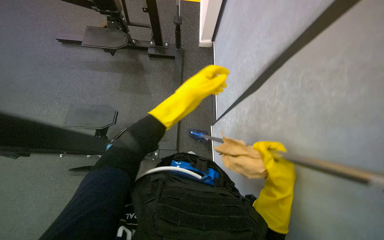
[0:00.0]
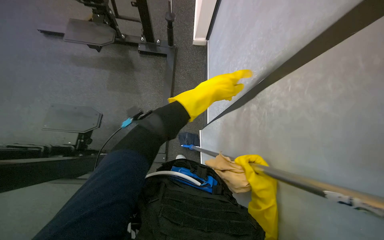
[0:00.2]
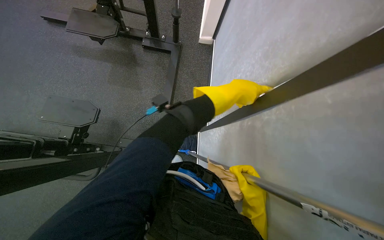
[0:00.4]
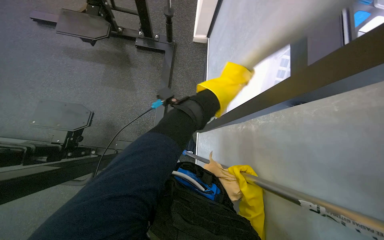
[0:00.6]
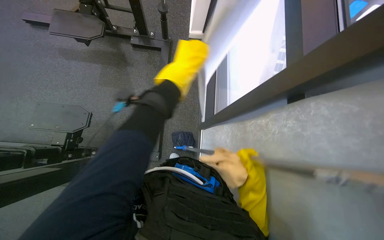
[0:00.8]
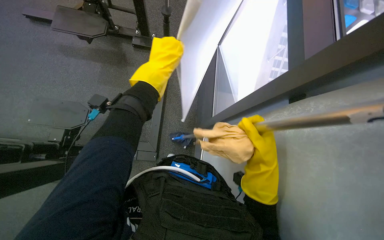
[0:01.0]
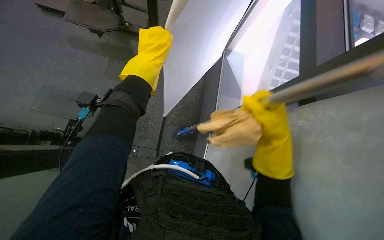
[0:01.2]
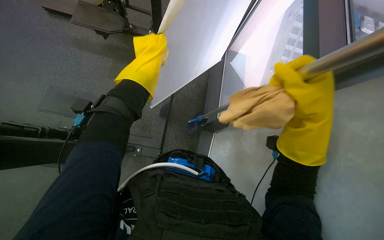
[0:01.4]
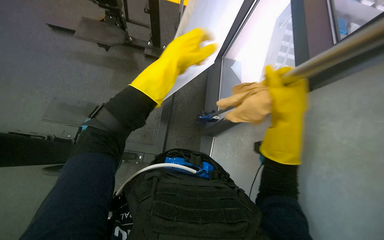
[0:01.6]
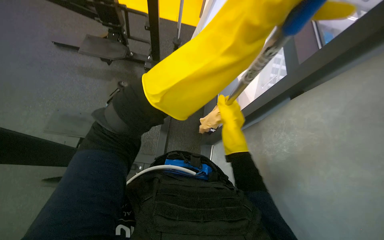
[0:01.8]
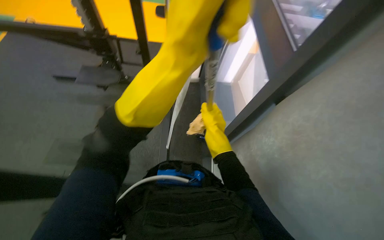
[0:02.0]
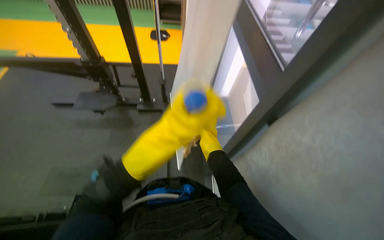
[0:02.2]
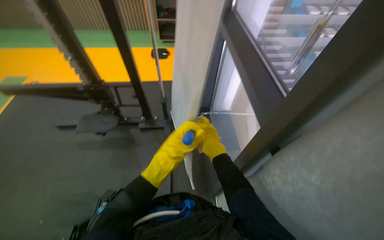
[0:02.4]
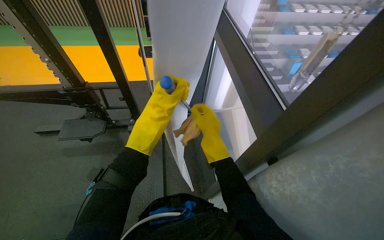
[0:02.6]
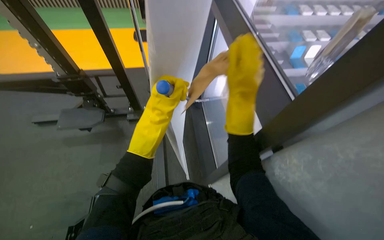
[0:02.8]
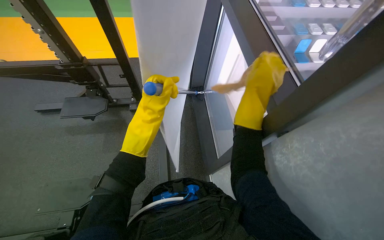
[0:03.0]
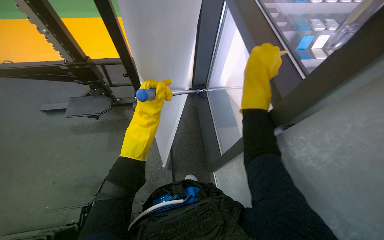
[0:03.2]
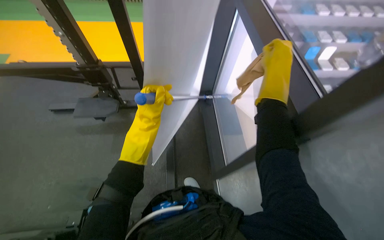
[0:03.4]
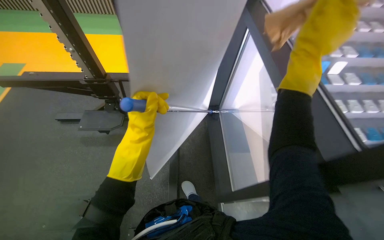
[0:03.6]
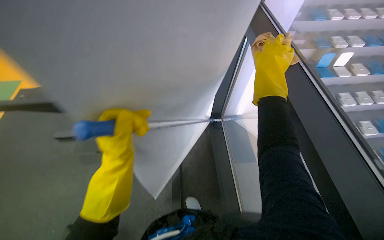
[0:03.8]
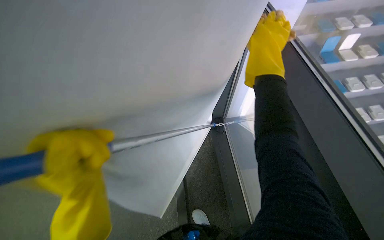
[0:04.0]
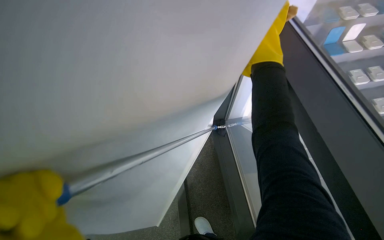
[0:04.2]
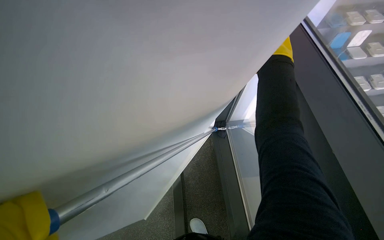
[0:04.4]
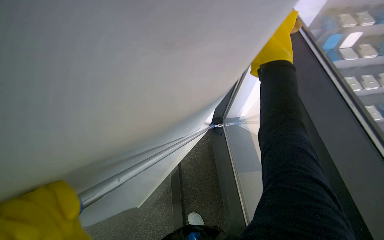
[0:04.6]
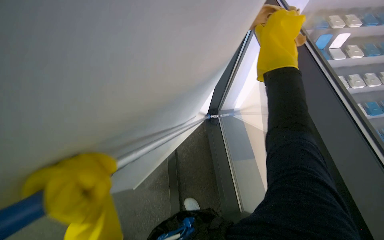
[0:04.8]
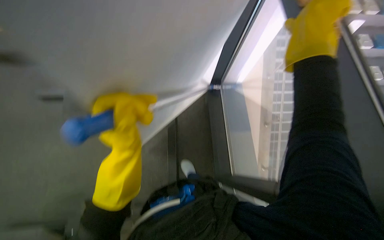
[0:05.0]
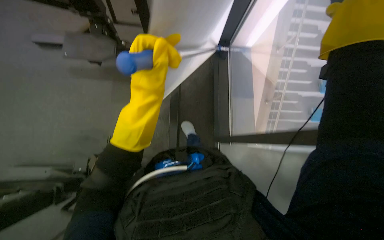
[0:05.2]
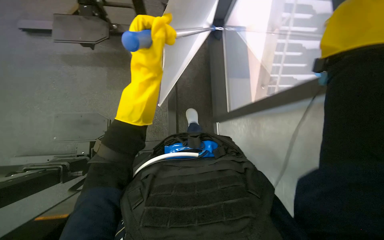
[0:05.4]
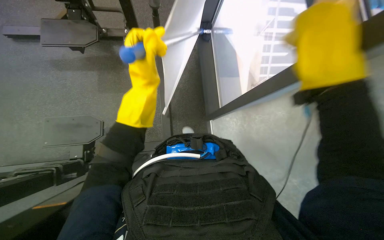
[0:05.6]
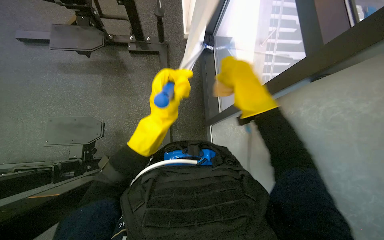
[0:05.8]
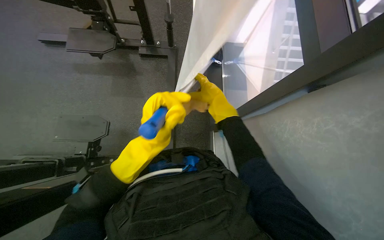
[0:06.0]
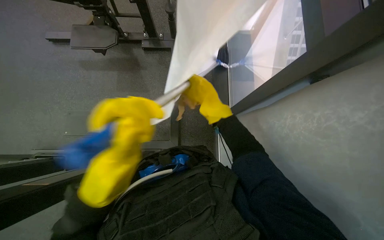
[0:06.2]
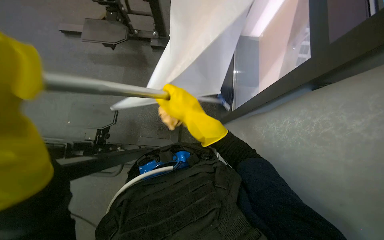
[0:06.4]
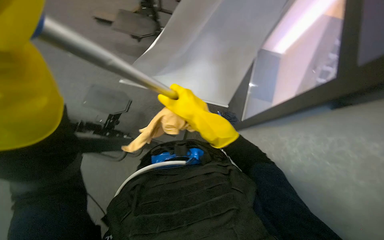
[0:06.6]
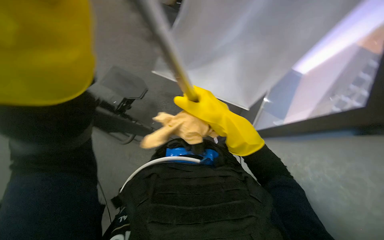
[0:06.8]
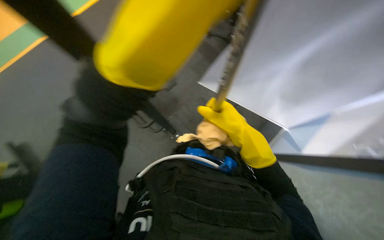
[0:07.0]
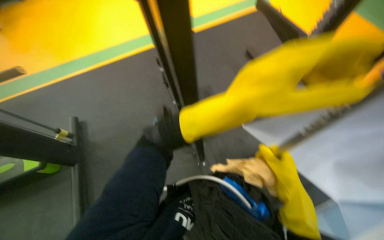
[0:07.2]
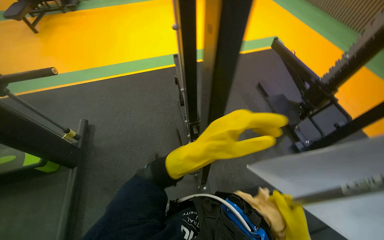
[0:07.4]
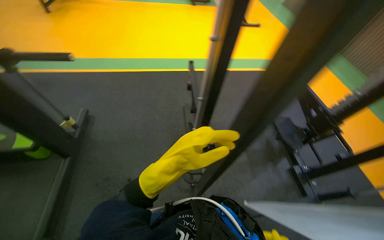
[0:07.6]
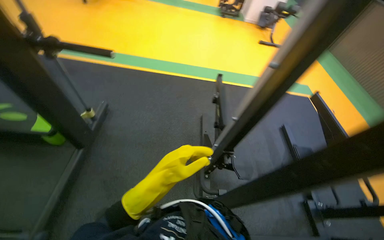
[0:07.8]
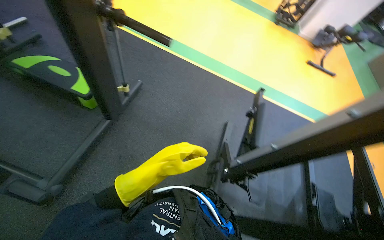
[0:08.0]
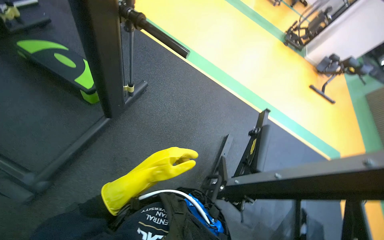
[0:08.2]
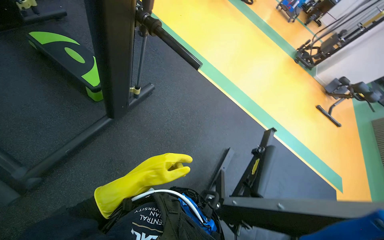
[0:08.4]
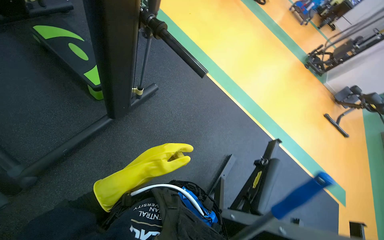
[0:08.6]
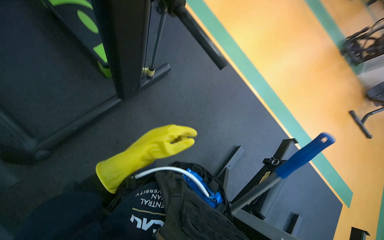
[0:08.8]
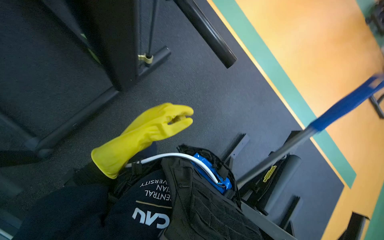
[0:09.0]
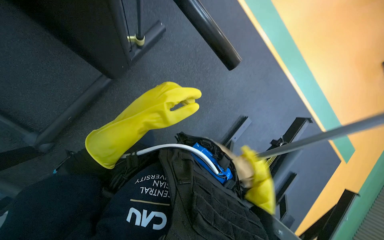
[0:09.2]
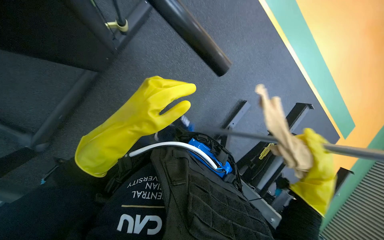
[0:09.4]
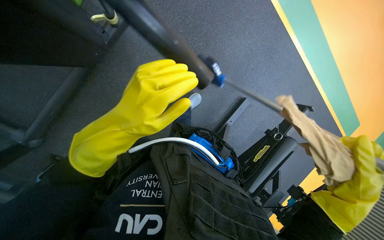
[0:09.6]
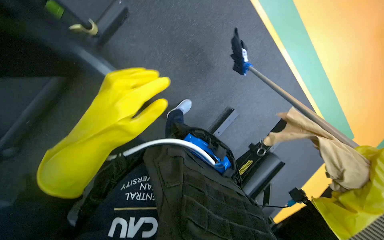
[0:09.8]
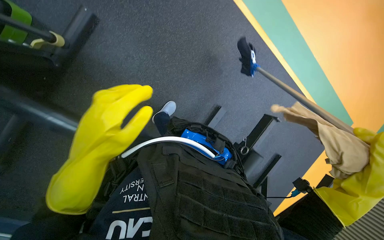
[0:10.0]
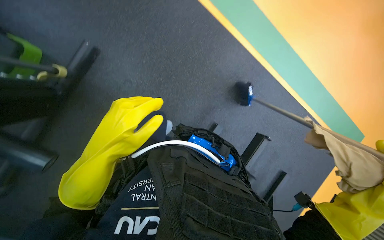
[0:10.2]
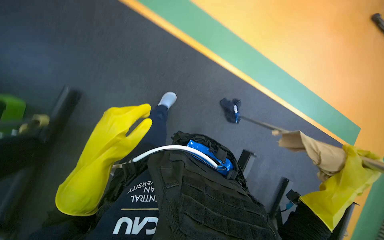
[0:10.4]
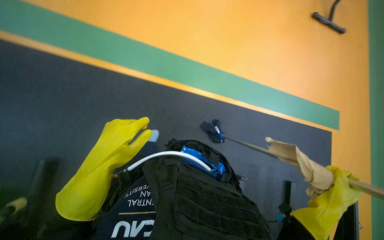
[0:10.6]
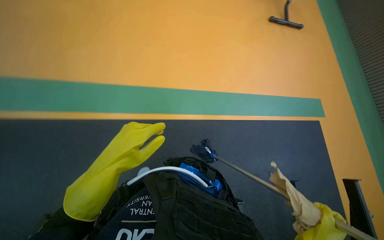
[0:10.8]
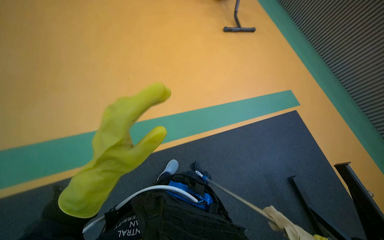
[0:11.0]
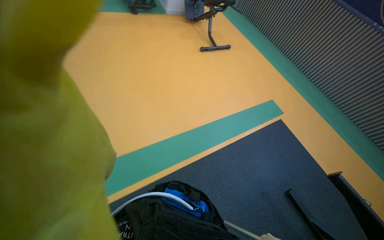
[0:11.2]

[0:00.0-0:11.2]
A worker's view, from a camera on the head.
Job: cleaning windows.
The whole recording: Cleaning gym walls and windows. The worker cleans the walls and windows in the gym using a long-handled tool and a cloth.
0:00.0 to 0:01.6: The right hand heads up the picture and nearer to the camera, covering about 35 cm.
0:01.6 to 0:03.2: The view tilts approximately 15 degrees upward.
0:03.2 to 0:04.8: The right hand goes about 15 cm up the picture.
0:04.8 to 0:06.4: The camera pitches downward, by approximately 20 degrees.
0:06.4 to 0:08.0: The camera is carried roughly 70 cm. The wearer looks approximately 105 degrees further to the left. The wearer looks about 25 degrees further upward.
0:08.0 to 0:09.6: The camera travels about 60 cm. The view tips downward by some 30 degrees.
0:09.6 to 0:11.2: The view tilts approximately 30 degrees upward. Everything in view rotates some 25 degrees counterclockwise.

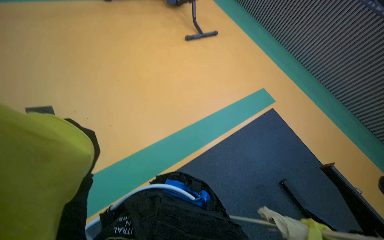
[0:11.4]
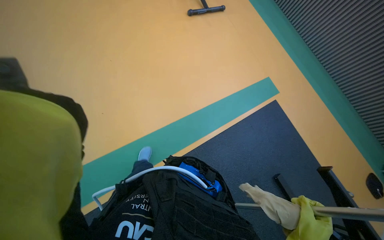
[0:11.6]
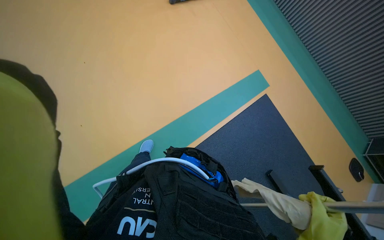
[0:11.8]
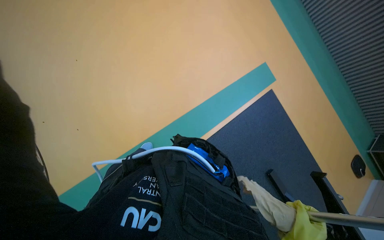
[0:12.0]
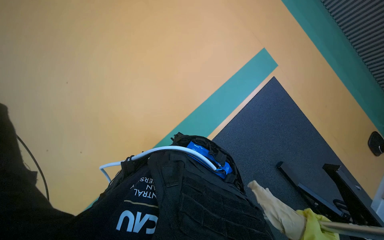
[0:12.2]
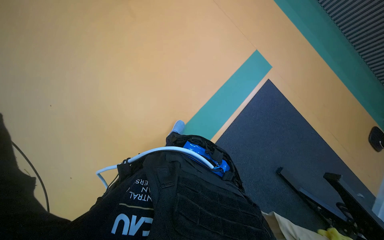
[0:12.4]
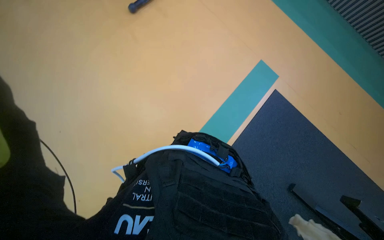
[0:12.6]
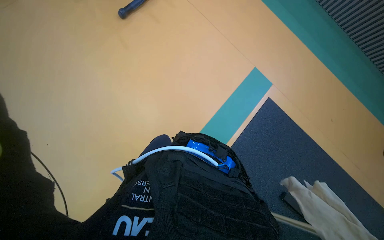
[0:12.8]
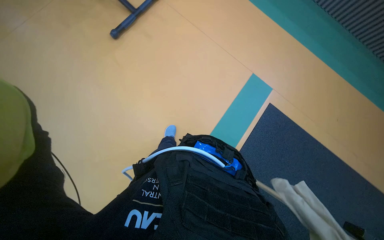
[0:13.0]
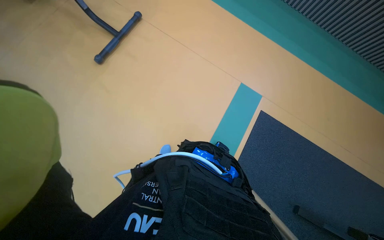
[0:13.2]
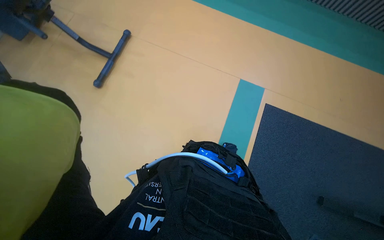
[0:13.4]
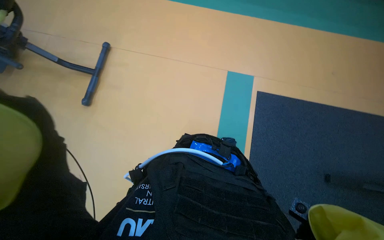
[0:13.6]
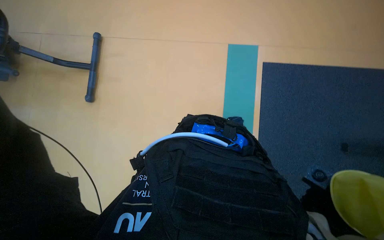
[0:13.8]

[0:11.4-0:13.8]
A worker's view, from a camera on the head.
Job: cleaning windows.
The whole recording: Cleaning gym walls and windows. The worker cleans the walls and windows in the gym using a long-handled tool and a cloth.
0:12.6 to 0:13.8: Everything in view rotates some 30 degrees counterclockwise.

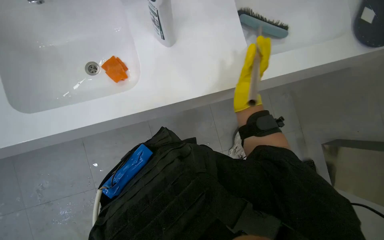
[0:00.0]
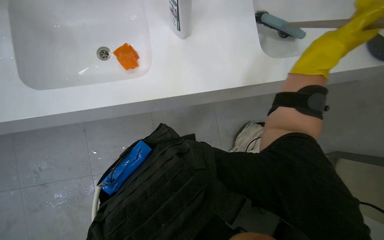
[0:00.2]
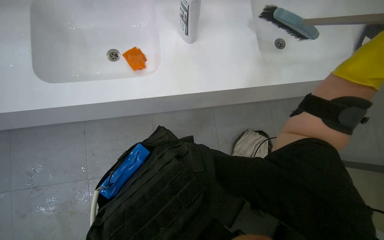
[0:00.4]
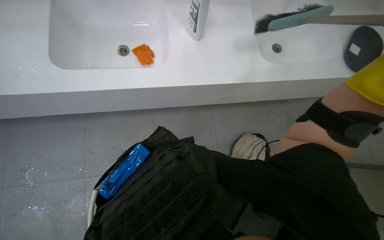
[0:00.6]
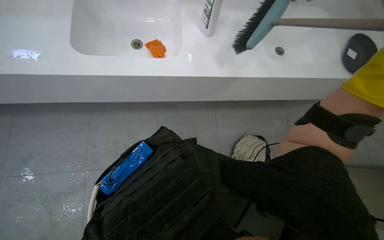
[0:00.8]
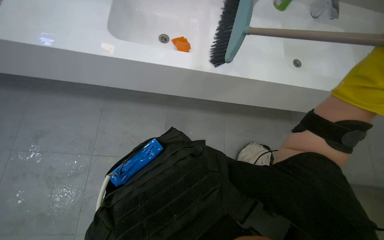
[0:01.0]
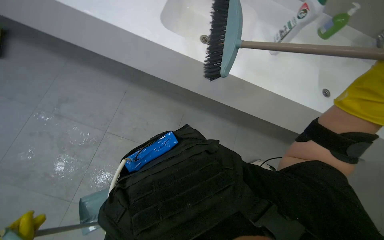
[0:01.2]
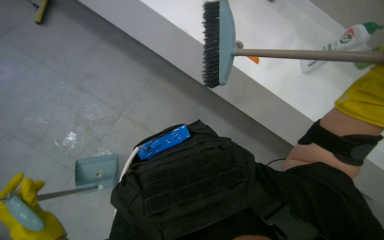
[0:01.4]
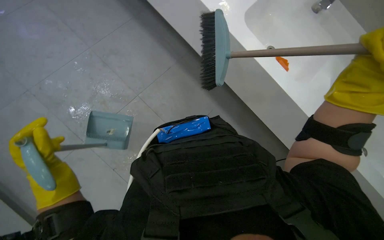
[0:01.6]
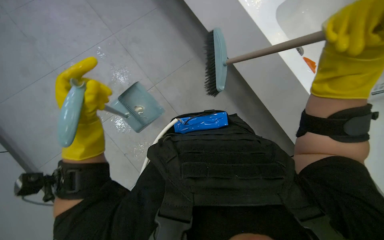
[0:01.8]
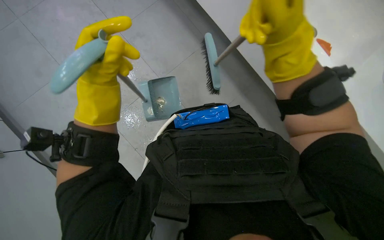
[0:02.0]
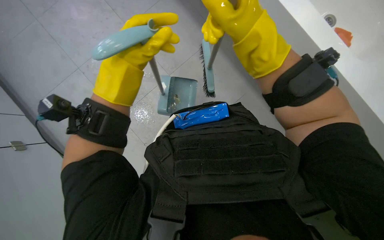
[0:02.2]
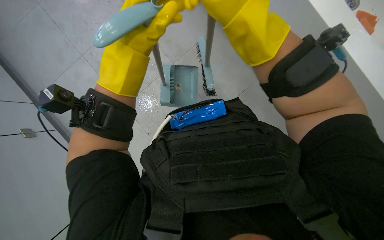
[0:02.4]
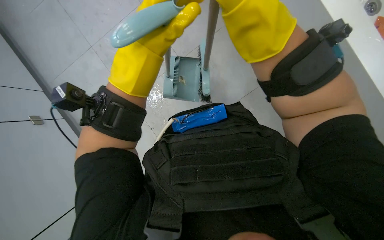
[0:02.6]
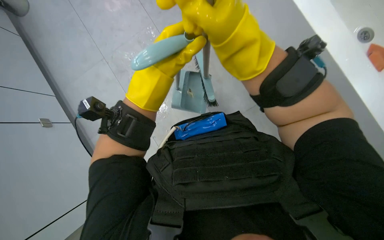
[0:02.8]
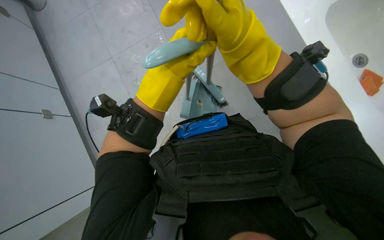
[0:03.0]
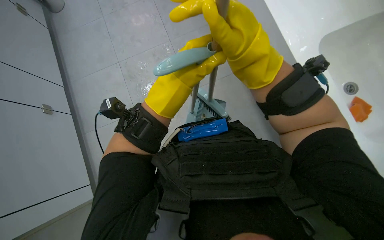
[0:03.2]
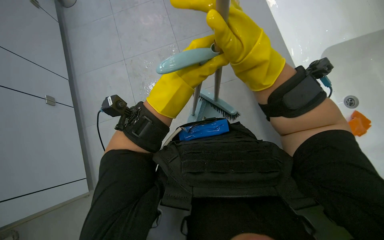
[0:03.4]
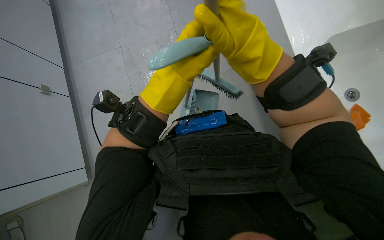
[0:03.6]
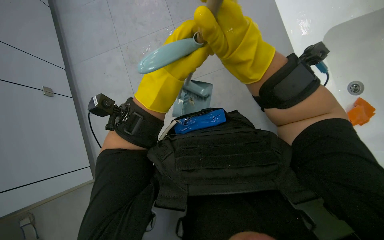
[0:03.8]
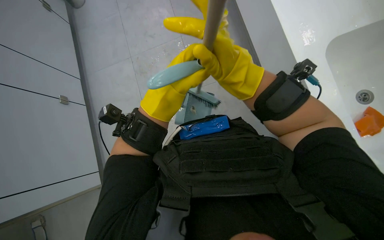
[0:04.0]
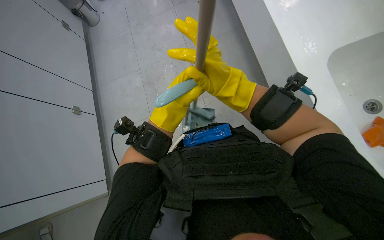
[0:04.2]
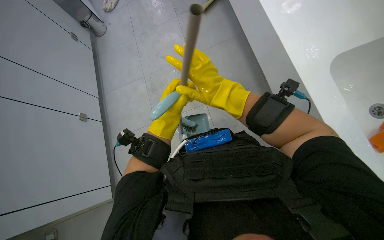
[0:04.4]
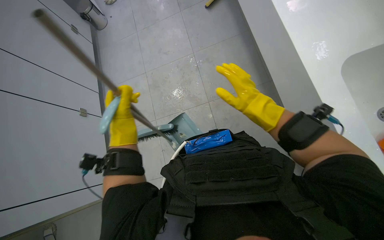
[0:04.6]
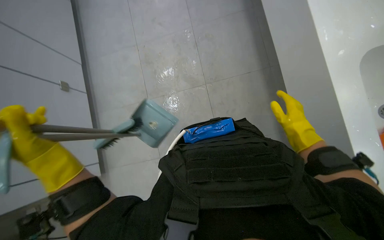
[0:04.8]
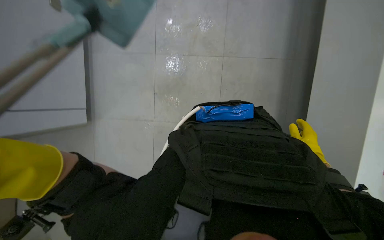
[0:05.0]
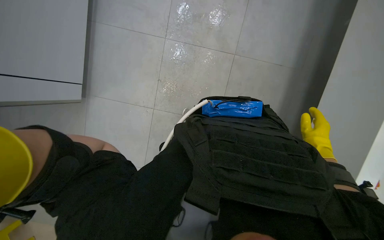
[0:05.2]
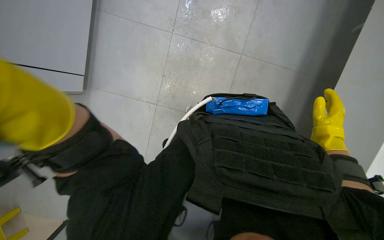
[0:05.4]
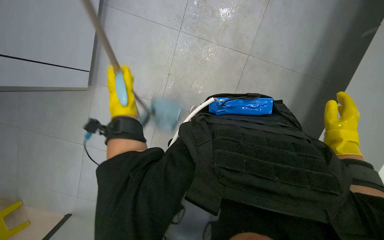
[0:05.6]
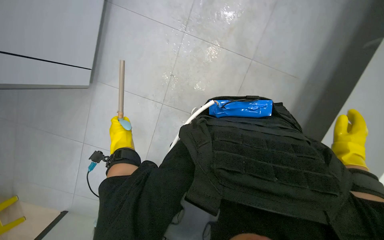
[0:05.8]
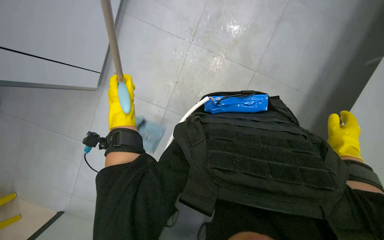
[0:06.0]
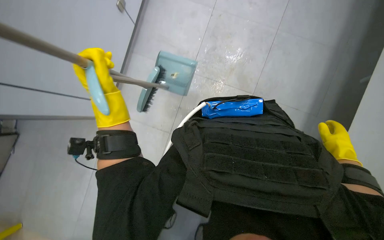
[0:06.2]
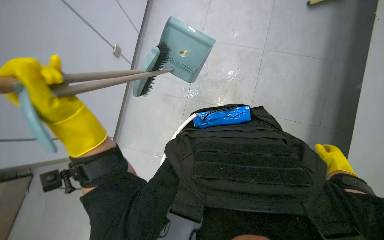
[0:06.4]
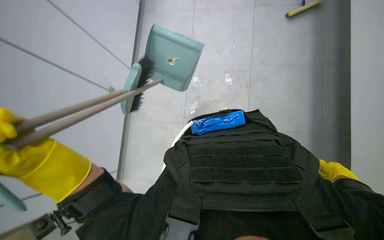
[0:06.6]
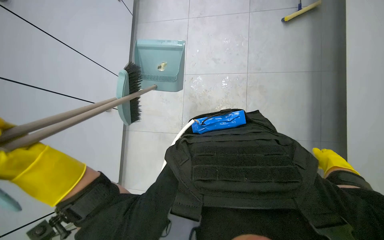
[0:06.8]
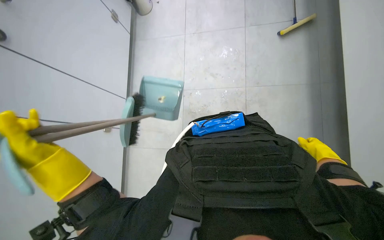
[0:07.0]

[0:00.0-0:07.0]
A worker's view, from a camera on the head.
Job: organizing items.
The whole recording: Washing and storing broom and dustpan. The worker washes the broom and dustpan in the sink, puts them away in their place, and organizes the cleaning supplies.
0:00.0 to 0:01.4: The wearer moves roughly 50 cm. Everything in view rotates about 40 degrees clockwise.
0:01.4 to 0:02.8: The head turns to the left by about 25 degrees.
0:04.2 to 0:05.6: The camera pitches downward, by about 20 degrees. The right hand travels to the right and down the picture by about 30 cm.
0:05.6 to 0:07.0: The left hand heads nearer to the camera, covering roughly 15 cm.
